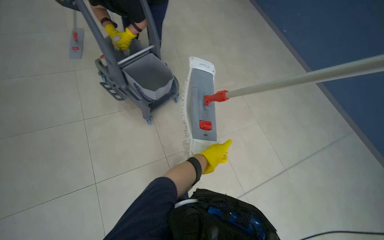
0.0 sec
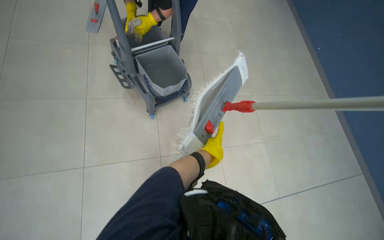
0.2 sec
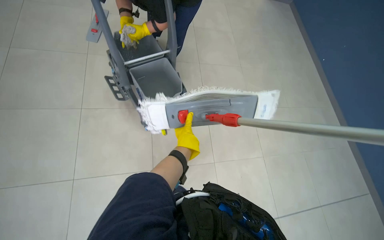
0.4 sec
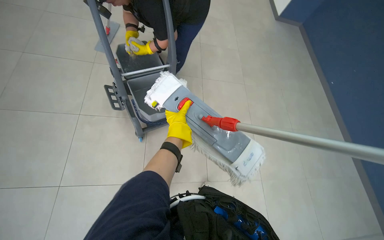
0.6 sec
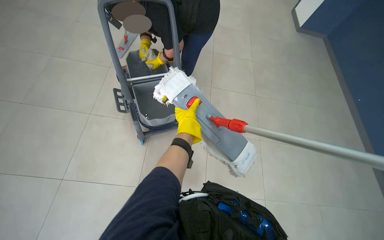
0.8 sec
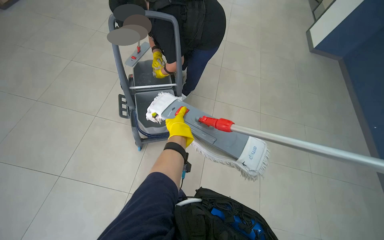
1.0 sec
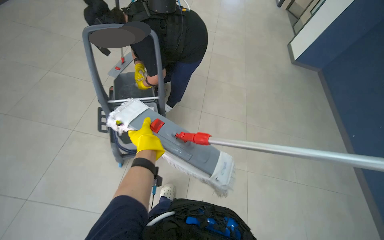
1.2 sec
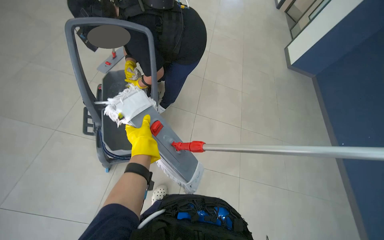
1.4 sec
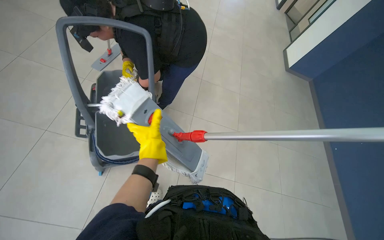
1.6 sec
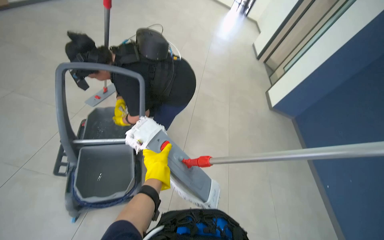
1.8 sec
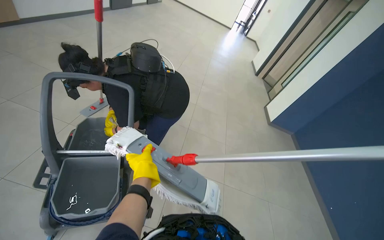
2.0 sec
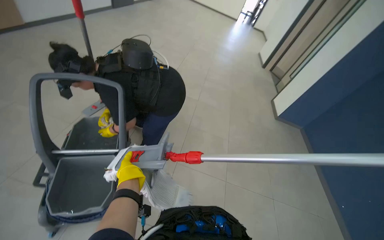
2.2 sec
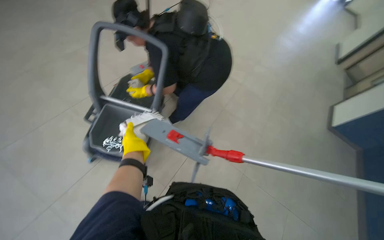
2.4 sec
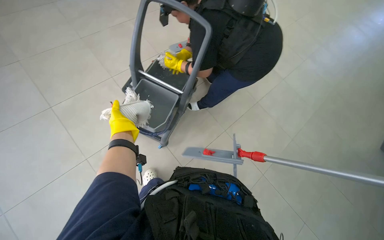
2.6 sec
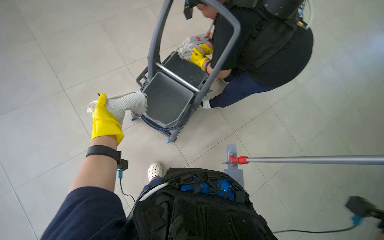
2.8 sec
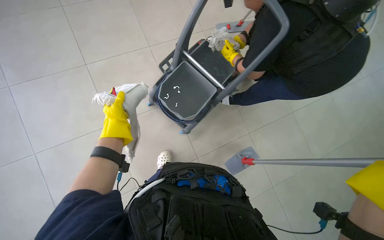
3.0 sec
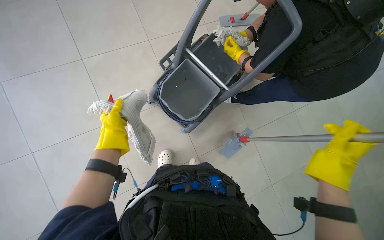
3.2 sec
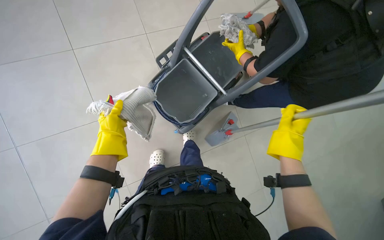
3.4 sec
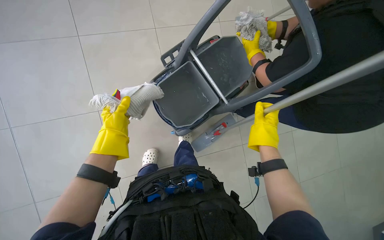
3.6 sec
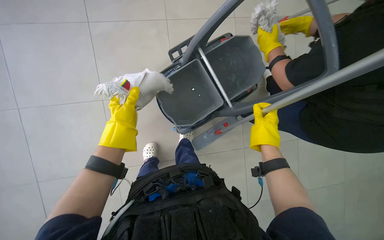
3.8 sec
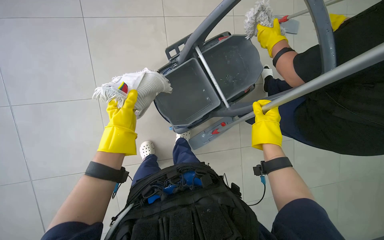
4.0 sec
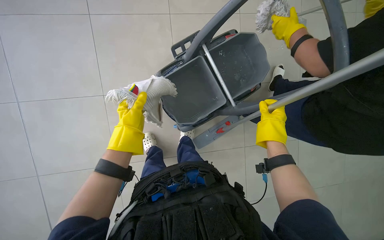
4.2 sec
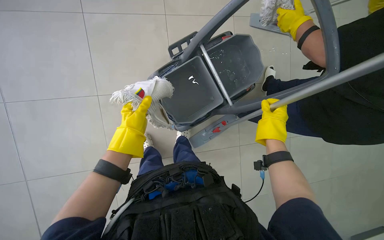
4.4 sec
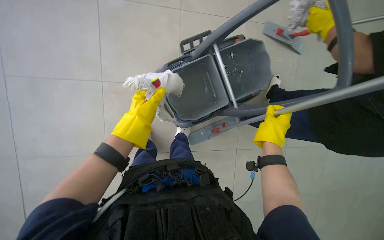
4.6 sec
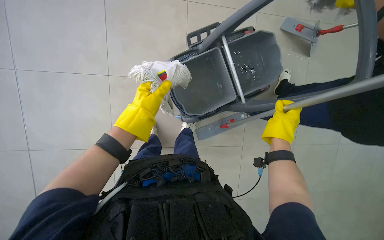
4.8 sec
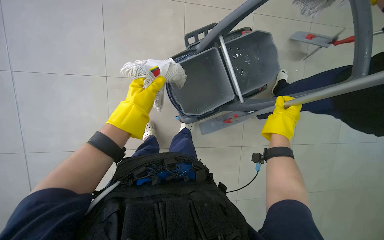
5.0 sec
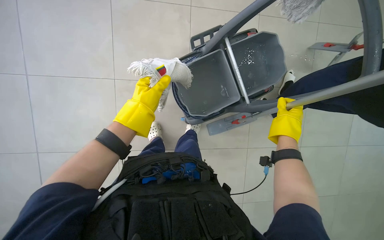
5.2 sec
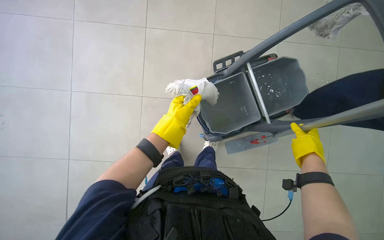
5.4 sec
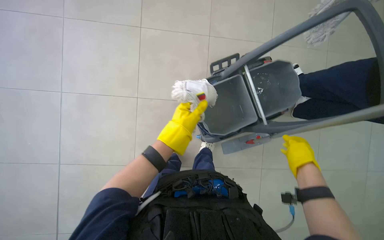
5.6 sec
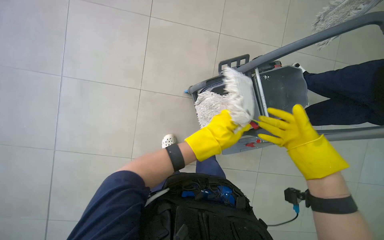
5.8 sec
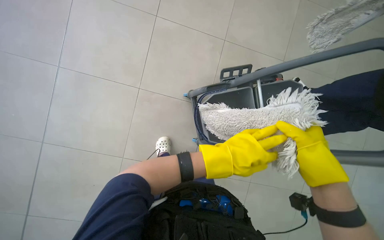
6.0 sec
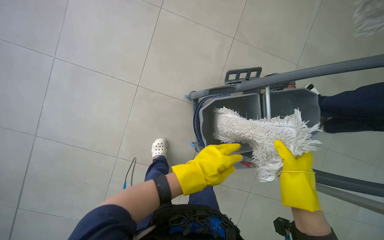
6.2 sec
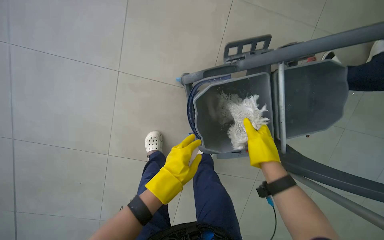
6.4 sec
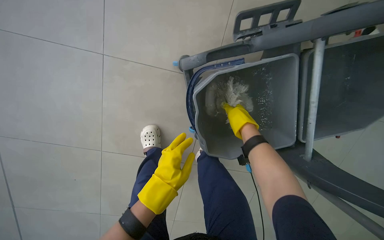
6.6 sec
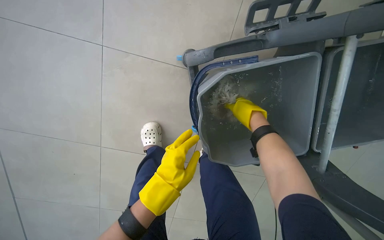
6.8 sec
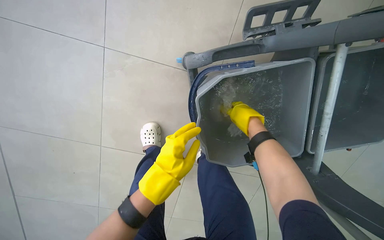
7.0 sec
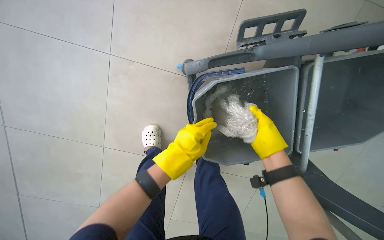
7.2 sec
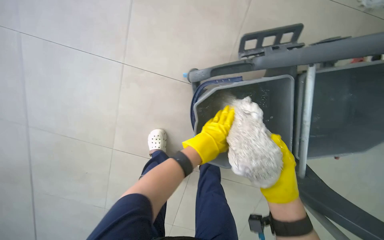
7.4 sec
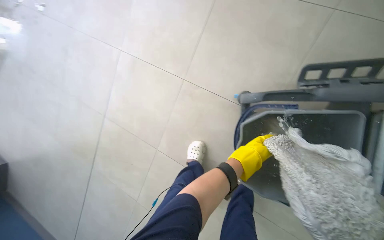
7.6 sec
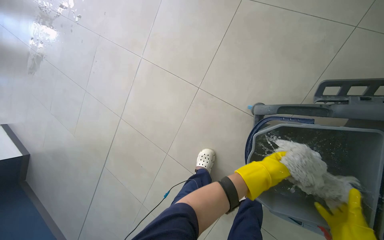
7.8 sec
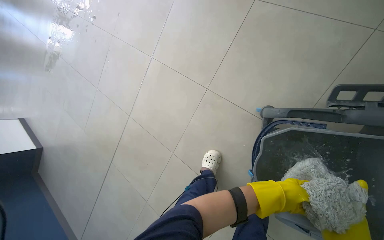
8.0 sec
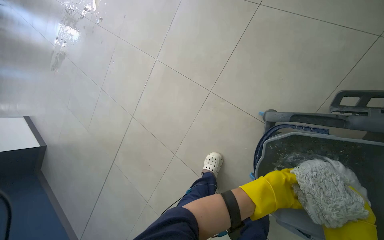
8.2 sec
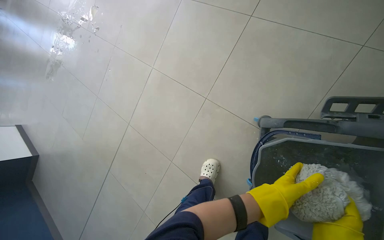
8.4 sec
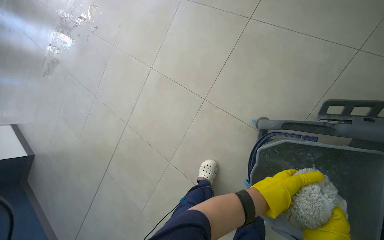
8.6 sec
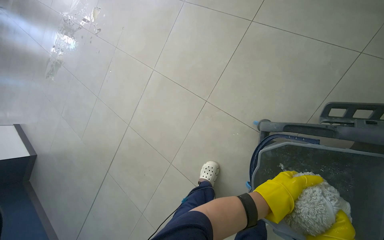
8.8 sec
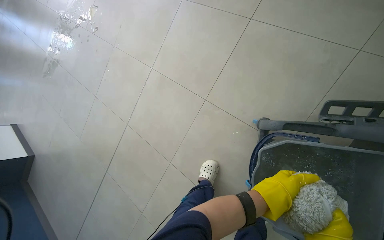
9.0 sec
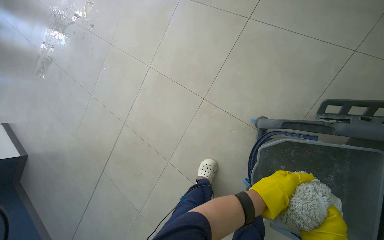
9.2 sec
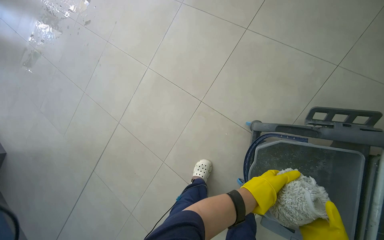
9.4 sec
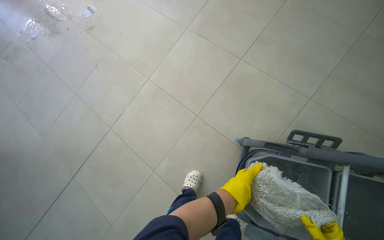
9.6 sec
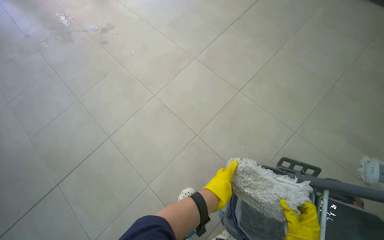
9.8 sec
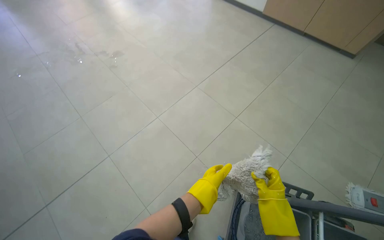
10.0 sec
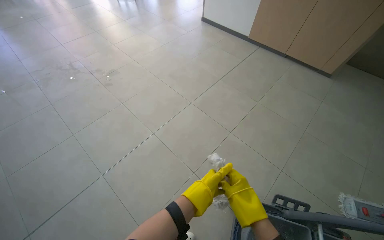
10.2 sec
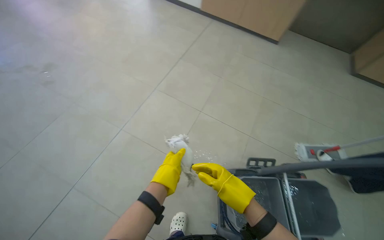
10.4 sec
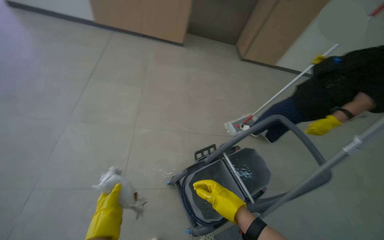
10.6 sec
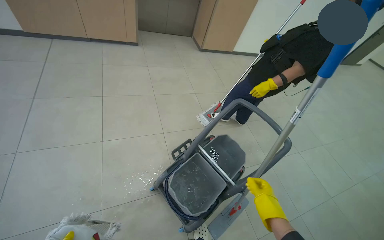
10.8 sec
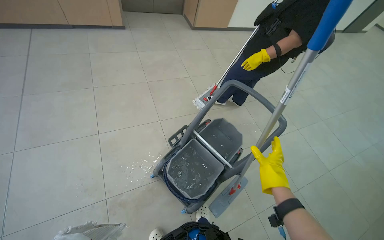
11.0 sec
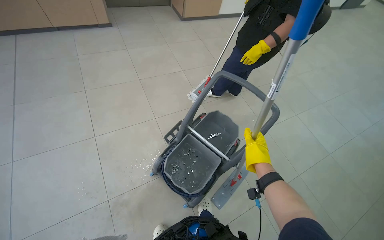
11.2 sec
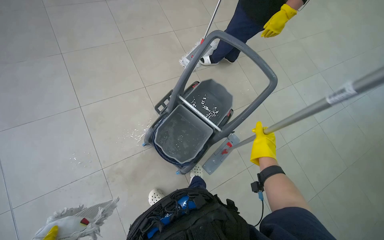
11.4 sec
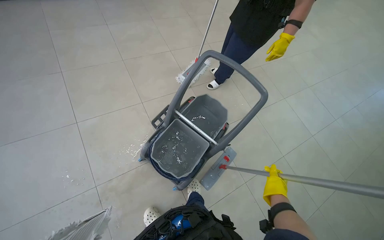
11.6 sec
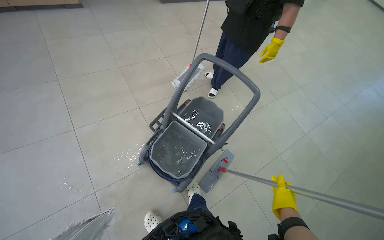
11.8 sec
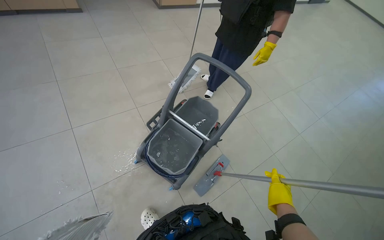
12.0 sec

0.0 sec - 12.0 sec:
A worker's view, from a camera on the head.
Job: mopping floor.
The whole recording: Mopping floor. The worker mops the floor, including inside the elevator, and rinses the mop head in the bucket.
0.0 sec - 1.6 sec: The view tips upward by some 15 degrees. Everything in view rotates some 25 degrees clockwise.
1.6 sec - 3.0 sec: The head turns to the left by approximately 55 degrees.
4.4 sec - 6.0 sec: The left hand heads to the right and nearer to the camera, covering roughly 25 cm.
6.0 sec - 7.6 sec: The wearer looks roughly 25 degrees further to the left.
7.6 sec - 9.0 sec: The left hand is displaced nearer to the camera and to the left by about 25 cm.
9.0 sec - 10.4 sec: The head travels approximately 40 cm. The camera sweeps to the right, by roughly 35 degrees. The view tips upward by about 20 degrees.
10.4 sec - 12.0 sec: The head rotates approximately 60 degrees to the right.

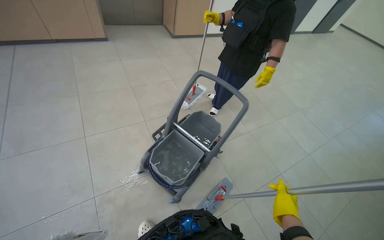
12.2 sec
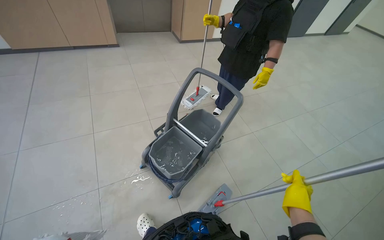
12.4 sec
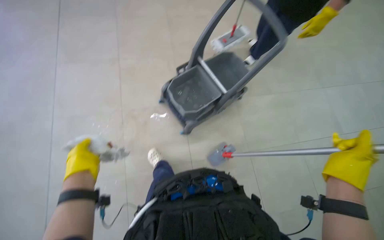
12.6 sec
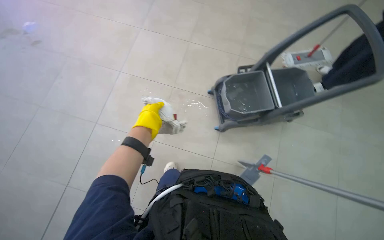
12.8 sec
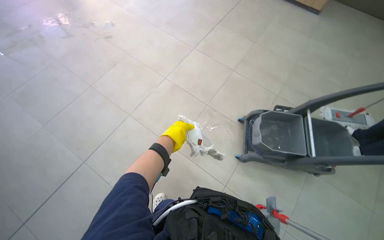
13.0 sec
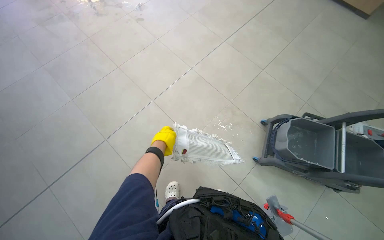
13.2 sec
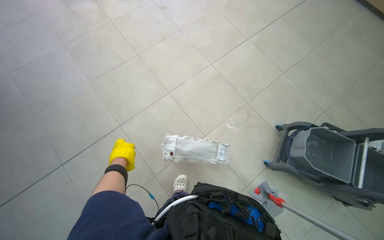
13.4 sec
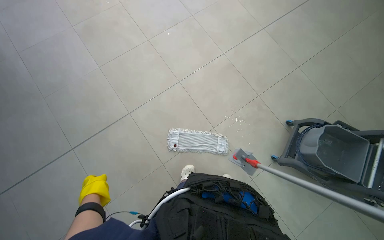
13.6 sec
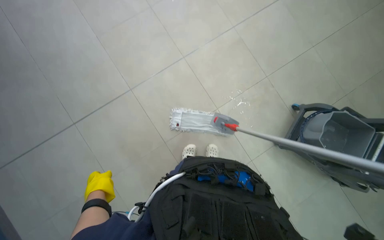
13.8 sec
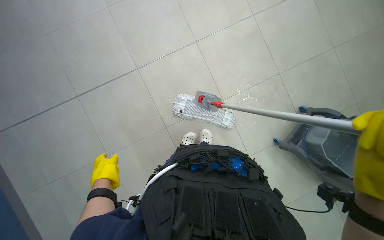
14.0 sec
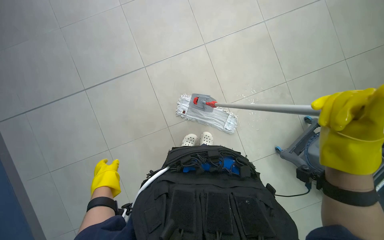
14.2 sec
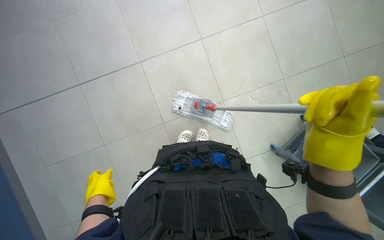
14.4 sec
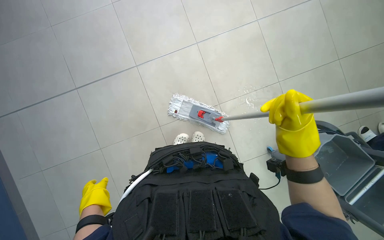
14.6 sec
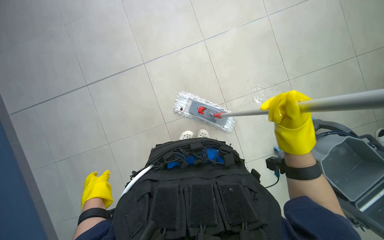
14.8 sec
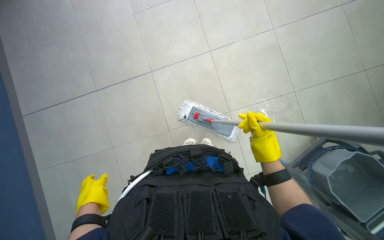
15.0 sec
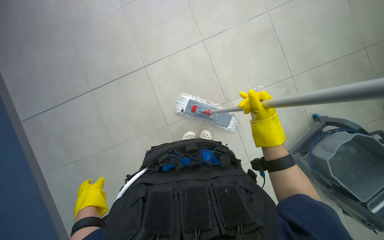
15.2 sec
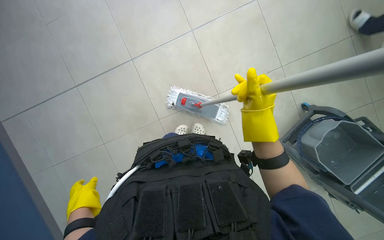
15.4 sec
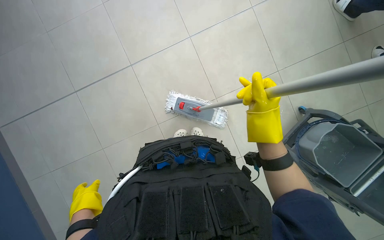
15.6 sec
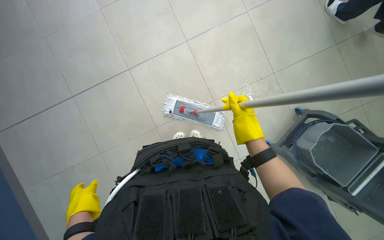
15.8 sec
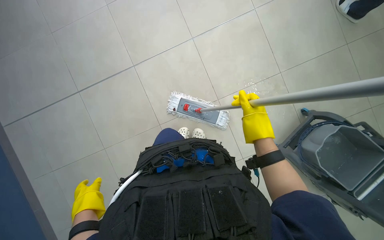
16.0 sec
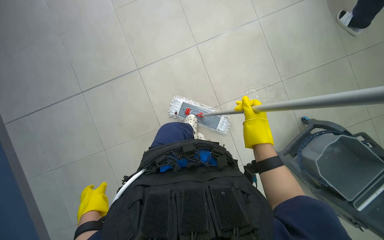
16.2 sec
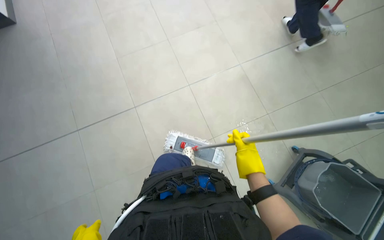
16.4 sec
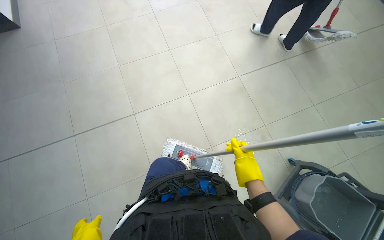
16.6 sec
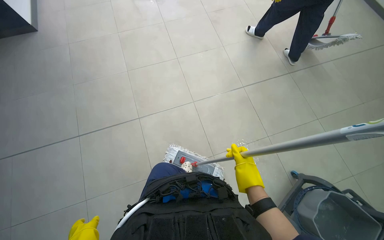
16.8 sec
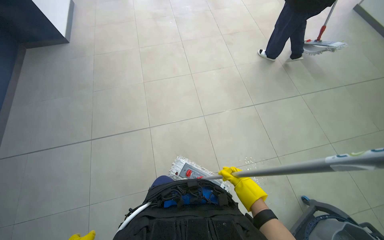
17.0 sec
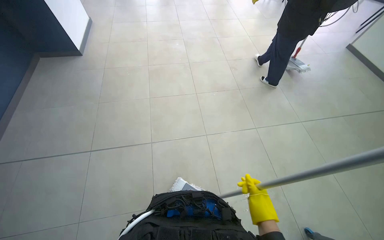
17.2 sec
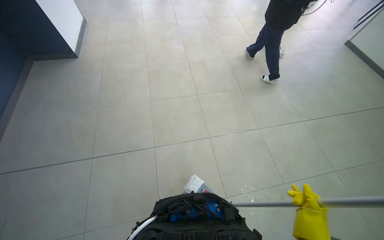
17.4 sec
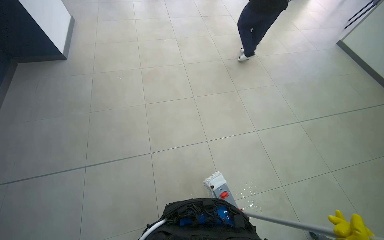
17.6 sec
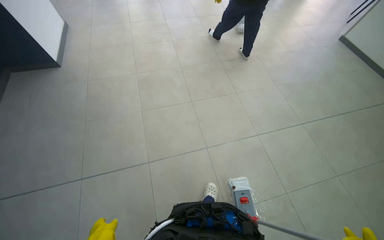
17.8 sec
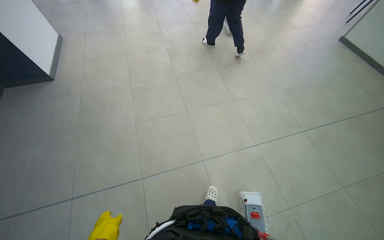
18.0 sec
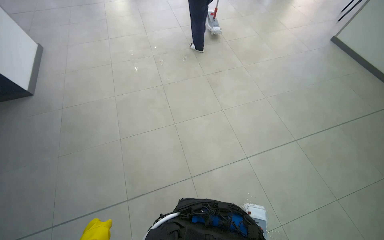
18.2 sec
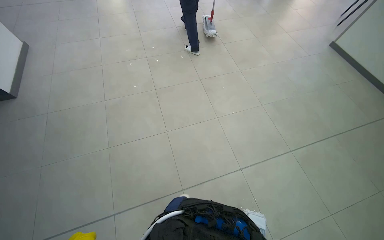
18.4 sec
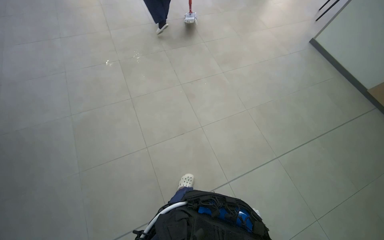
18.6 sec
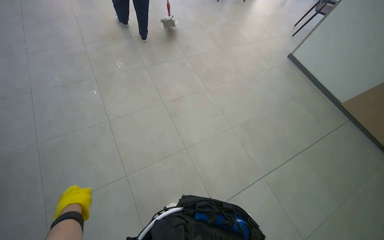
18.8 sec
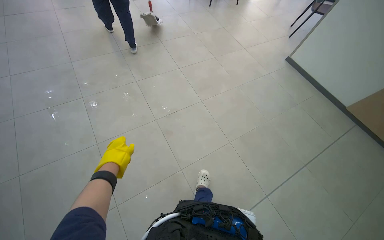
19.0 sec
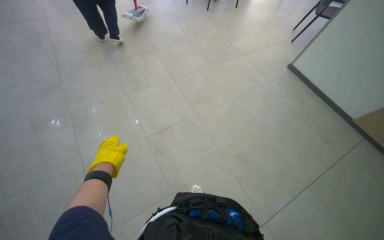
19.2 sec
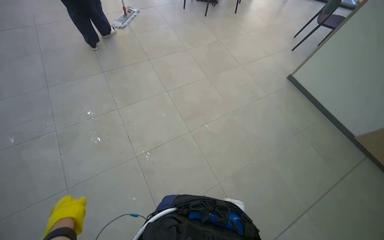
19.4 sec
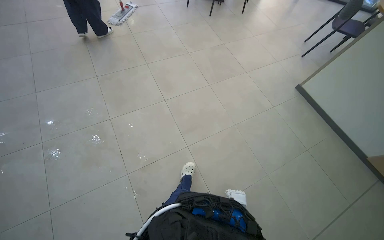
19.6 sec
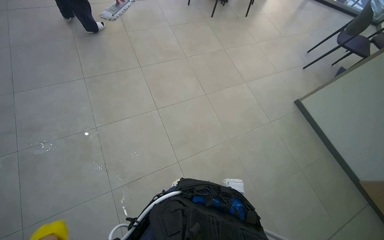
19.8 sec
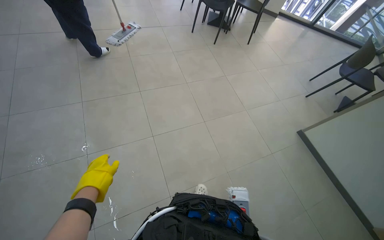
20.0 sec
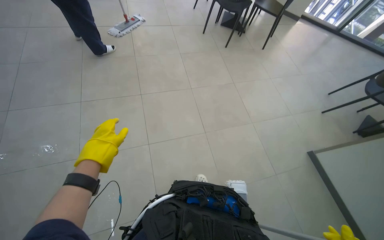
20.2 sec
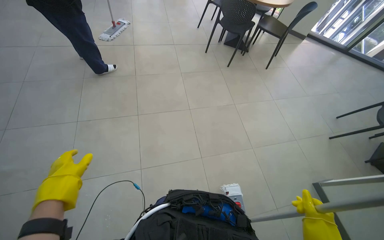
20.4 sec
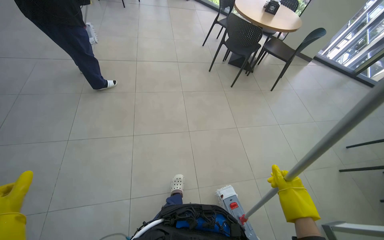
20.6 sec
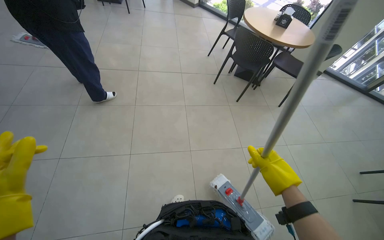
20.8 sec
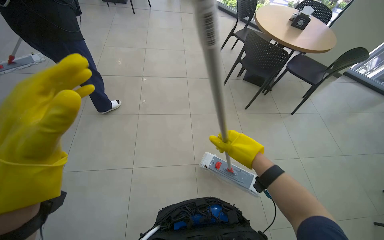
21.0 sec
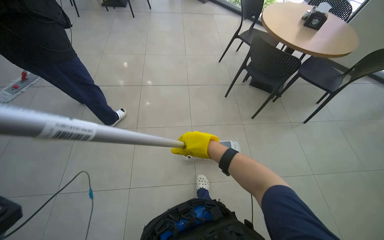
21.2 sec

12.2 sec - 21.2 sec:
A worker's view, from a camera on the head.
Job: mopping floor.
The whole recording: Mopping floor. The worker mops the floor, including inside the elevator, and rinses the mop head in the bucket.
12.2 sec - 13.8 sec: The head rotates some 80 degrees to the left. The wearer looks approximately 25 degrees further downward.
15.2 sec - 16.6 sec: The wearer looks approximately 20 degrees further upward.
16.6 sec - 18.2 sec: The view tips upward by approximately 15 degrees.
18.2 sec - 19.8 sec: The camera travels roughly 1.5 m.
19.8 sec - 21.2 sec: The camera travels approximately 1.5 m. The head rotates approximately 20 degrees to the left.
